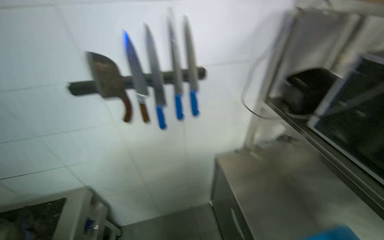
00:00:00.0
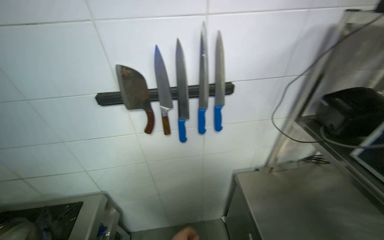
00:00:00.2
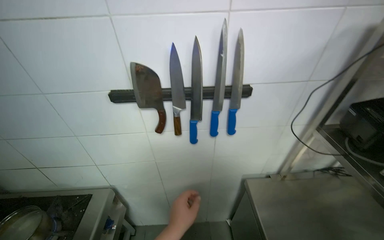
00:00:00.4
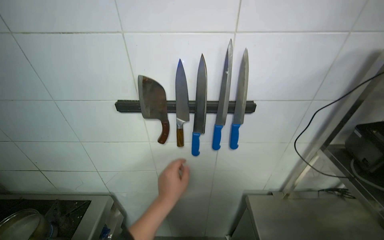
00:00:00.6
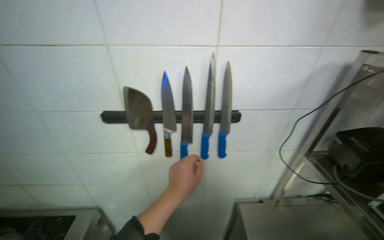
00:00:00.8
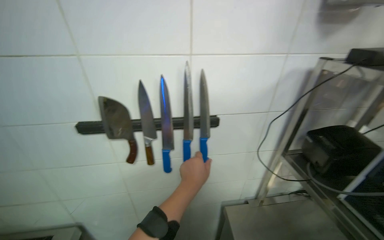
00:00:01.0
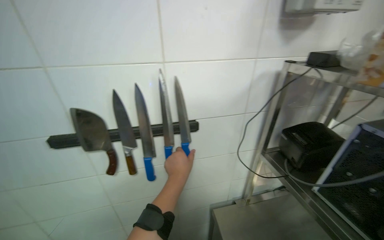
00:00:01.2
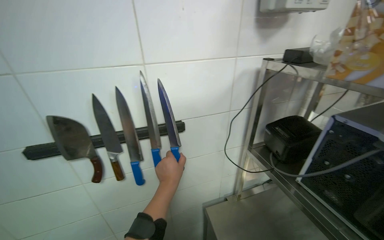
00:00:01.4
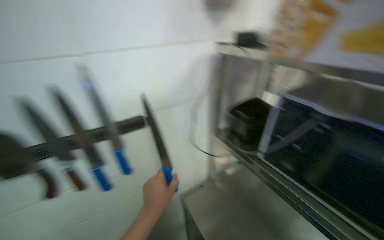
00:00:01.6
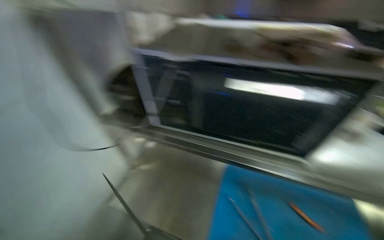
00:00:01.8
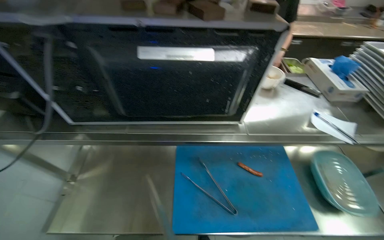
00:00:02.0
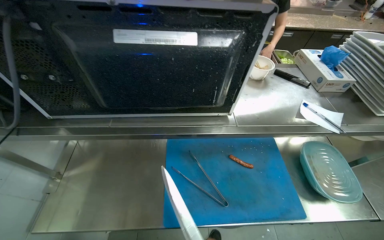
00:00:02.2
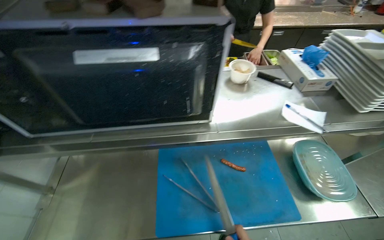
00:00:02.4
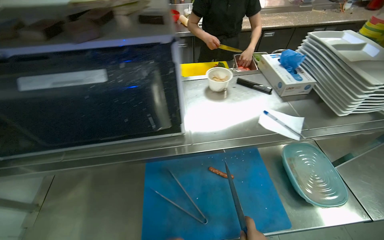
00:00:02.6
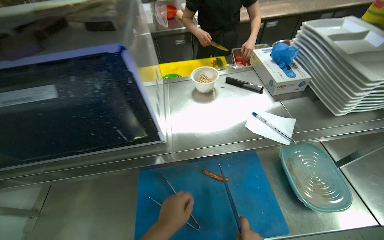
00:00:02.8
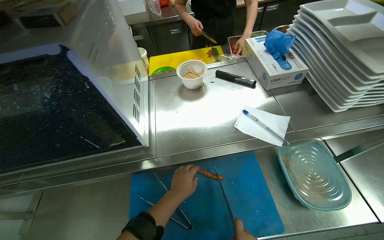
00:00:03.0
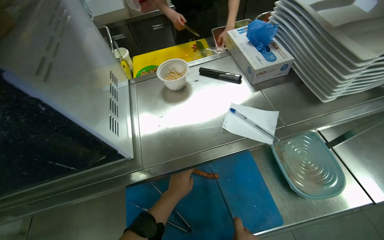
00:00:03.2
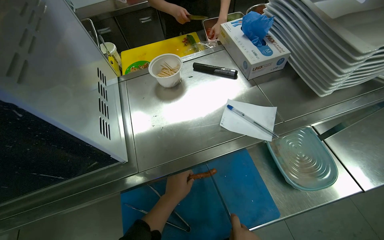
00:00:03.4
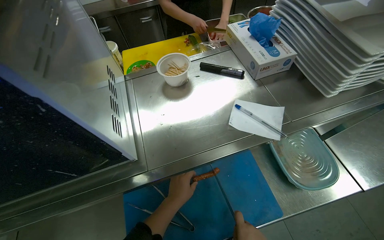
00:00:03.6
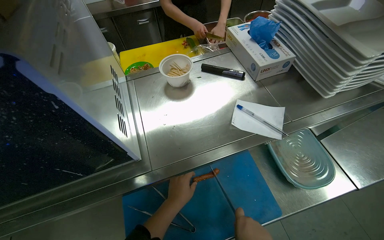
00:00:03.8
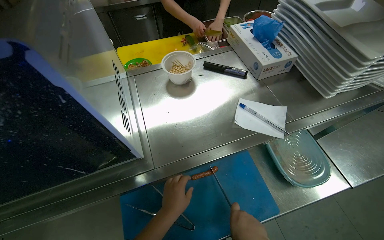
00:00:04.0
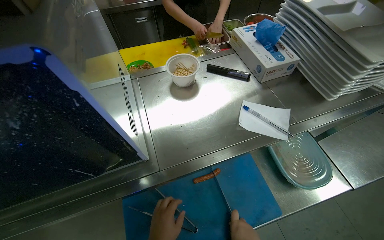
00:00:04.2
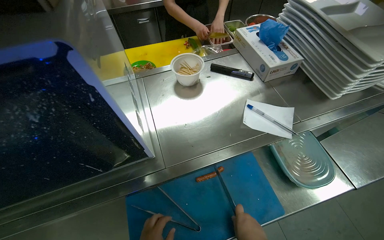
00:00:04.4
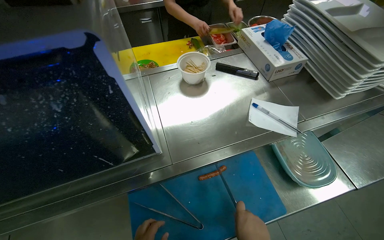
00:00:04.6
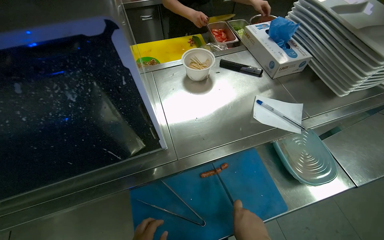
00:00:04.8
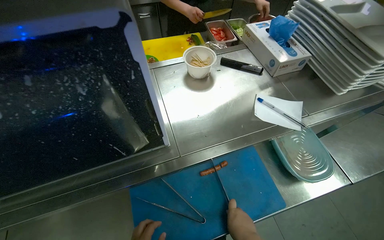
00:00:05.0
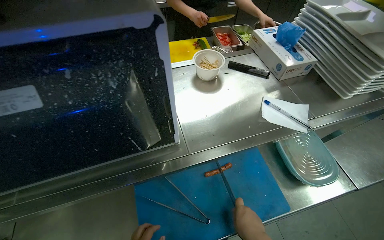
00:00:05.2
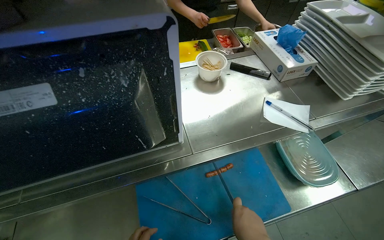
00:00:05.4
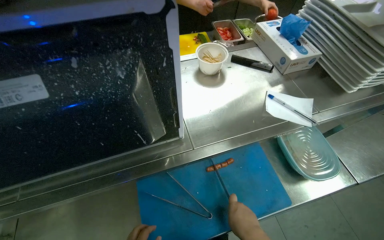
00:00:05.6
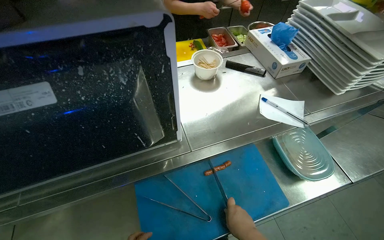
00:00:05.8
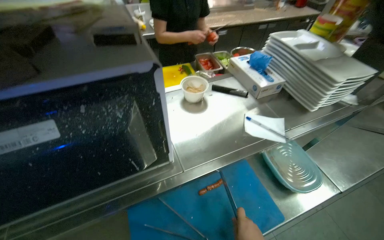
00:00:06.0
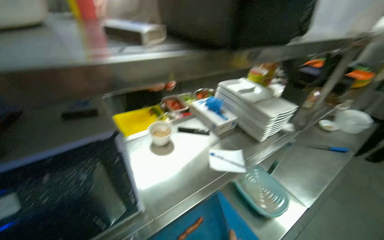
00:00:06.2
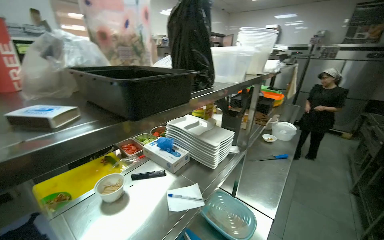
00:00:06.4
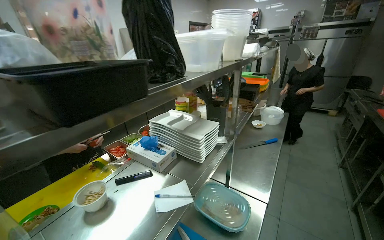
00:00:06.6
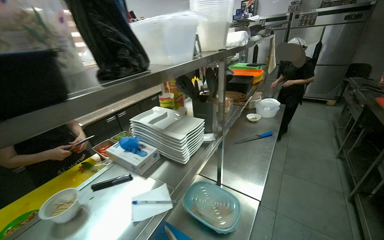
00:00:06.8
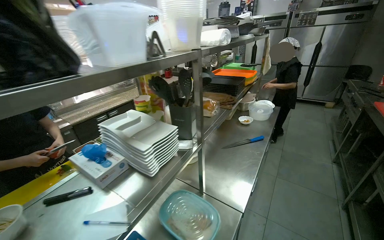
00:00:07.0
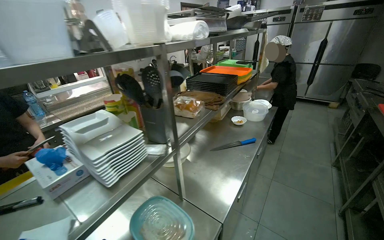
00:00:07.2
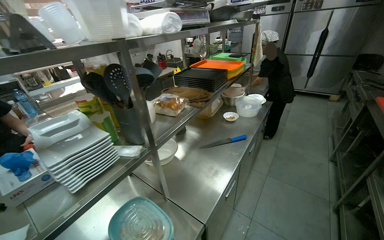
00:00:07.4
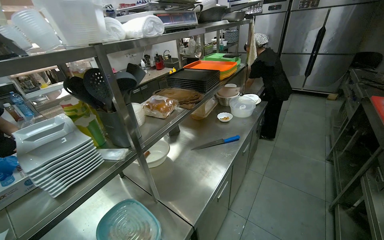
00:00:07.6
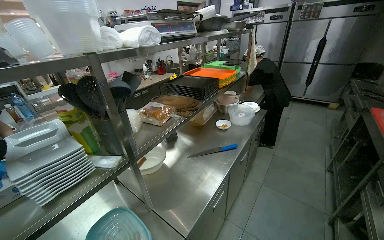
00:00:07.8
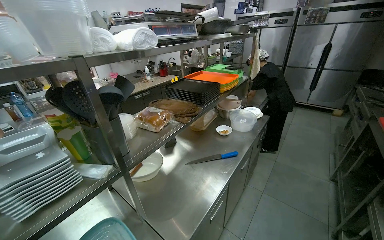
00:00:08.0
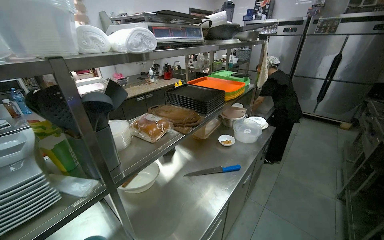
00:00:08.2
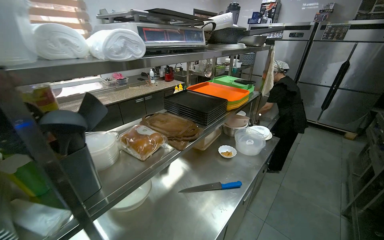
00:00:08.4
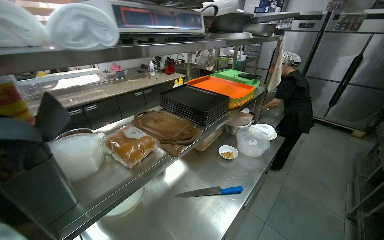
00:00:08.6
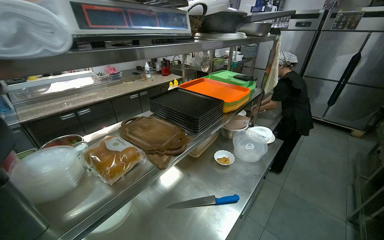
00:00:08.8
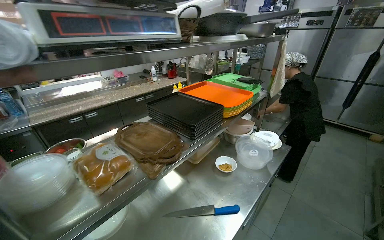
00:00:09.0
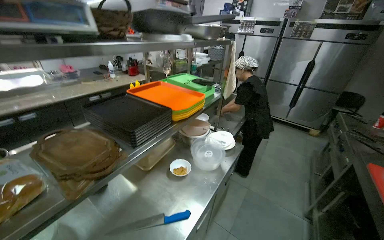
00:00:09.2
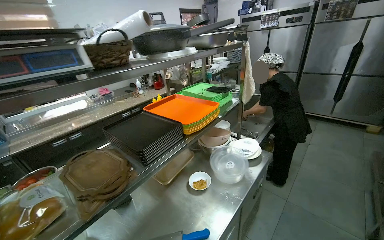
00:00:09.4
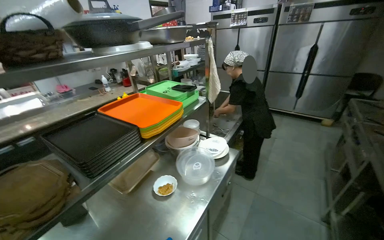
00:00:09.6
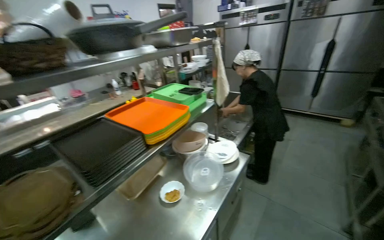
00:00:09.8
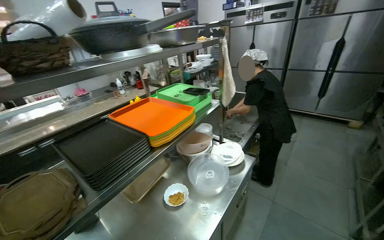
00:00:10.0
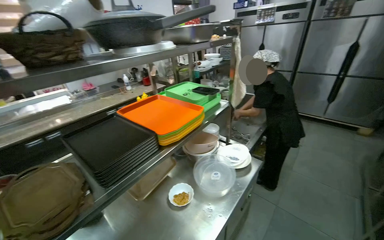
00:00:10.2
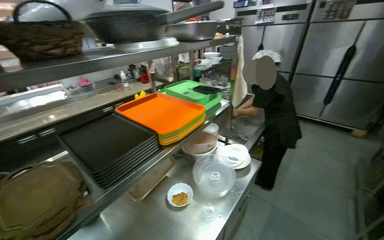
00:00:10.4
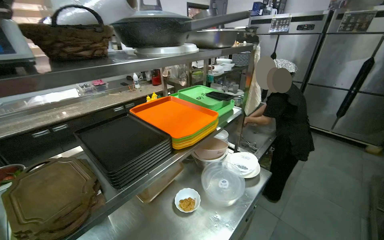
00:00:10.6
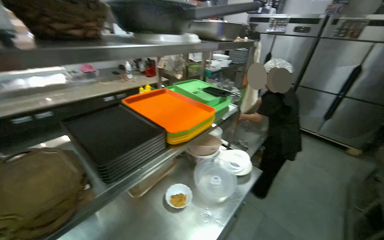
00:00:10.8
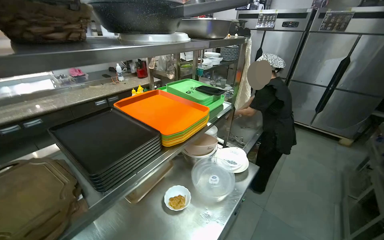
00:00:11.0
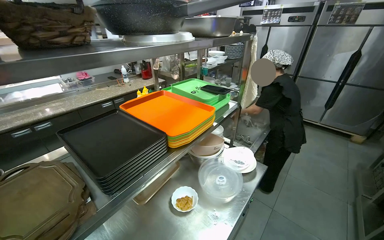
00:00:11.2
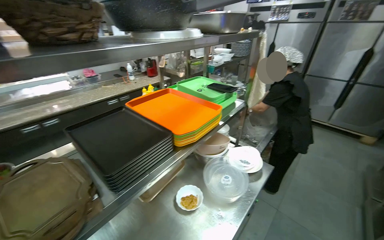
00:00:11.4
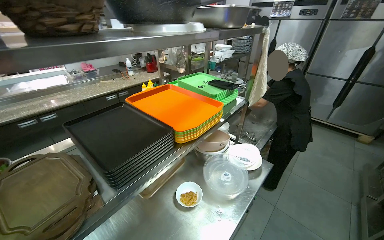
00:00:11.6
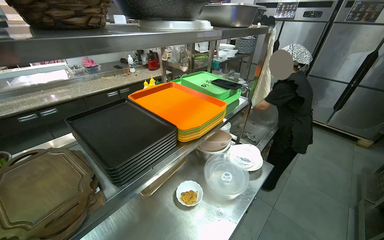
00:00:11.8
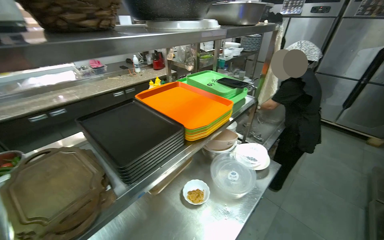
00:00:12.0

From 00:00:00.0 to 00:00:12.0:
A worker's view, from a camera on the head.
Job: cooking food.
The whole recording: Frying food and managing ingredients. The worker fries food in the deep fryer and frequently checks ingredients in the refrigerator.
From 00:00:01.6 to 00:00:03.0: The head travels about 40 cm. The head turns to the right by some 50 degrees. The view tilts some 15 degrees downward.
From 00:00:06.0 to 00:00:07.6: The camera is carried roughly 60 cm. The head rotates some 35 degrees to the right. The wearer looks some 15 degrees further upward.
From 00:00:07.6 to 00:00:09.0: The head travels approximately 50 cm.

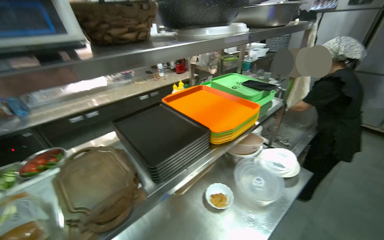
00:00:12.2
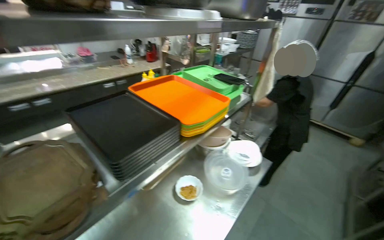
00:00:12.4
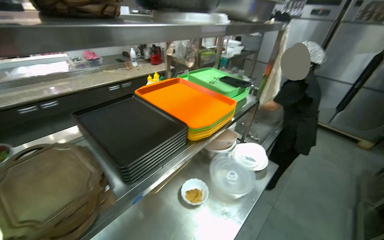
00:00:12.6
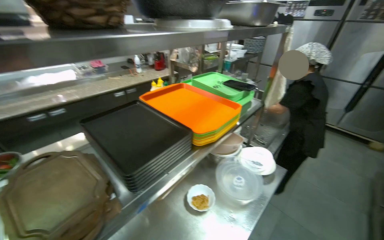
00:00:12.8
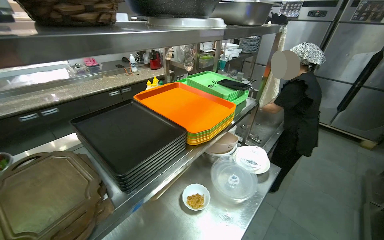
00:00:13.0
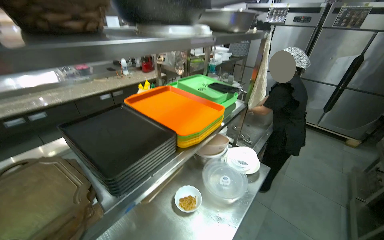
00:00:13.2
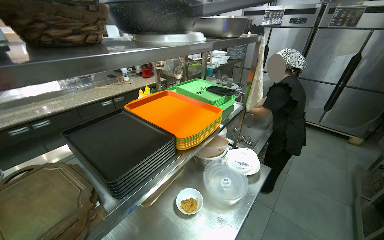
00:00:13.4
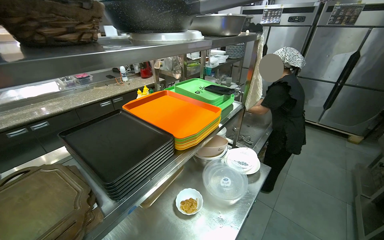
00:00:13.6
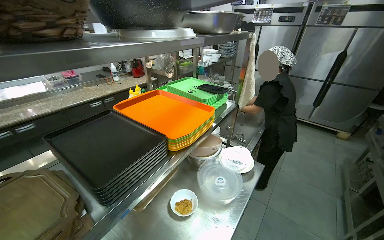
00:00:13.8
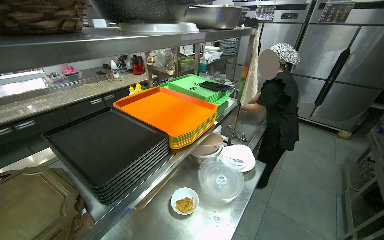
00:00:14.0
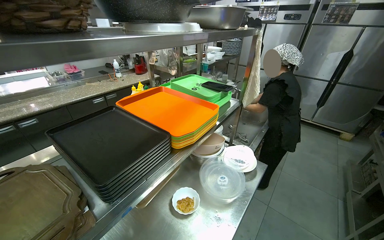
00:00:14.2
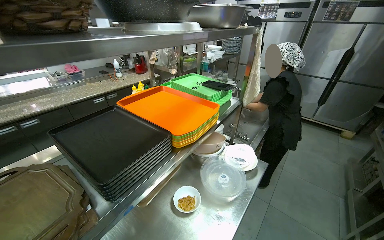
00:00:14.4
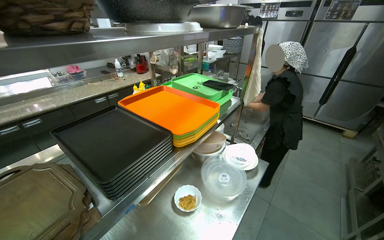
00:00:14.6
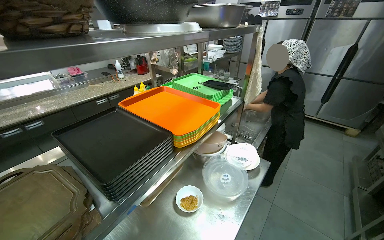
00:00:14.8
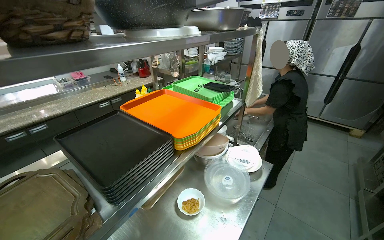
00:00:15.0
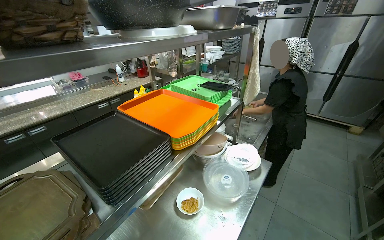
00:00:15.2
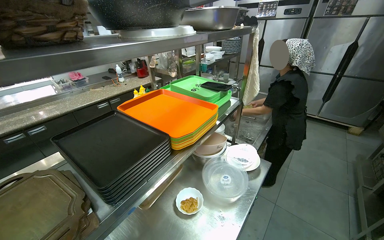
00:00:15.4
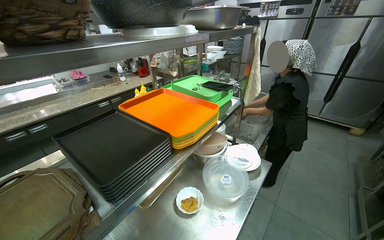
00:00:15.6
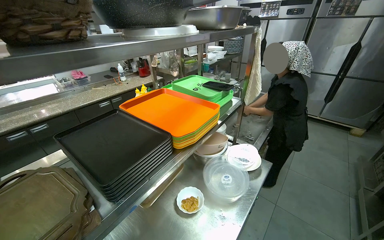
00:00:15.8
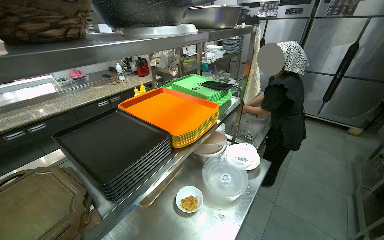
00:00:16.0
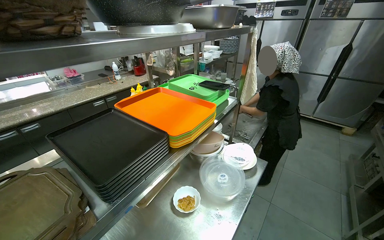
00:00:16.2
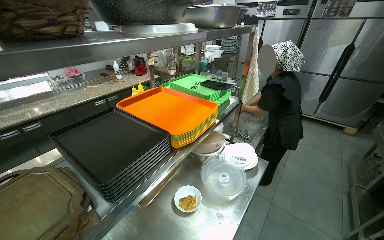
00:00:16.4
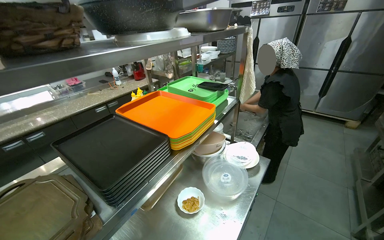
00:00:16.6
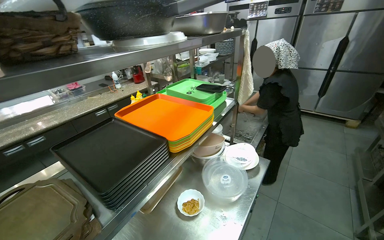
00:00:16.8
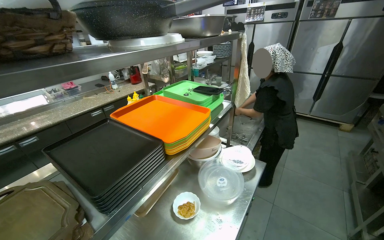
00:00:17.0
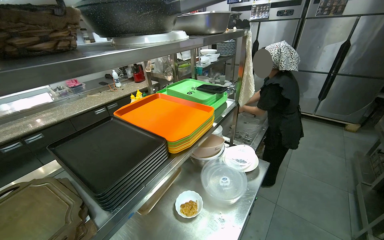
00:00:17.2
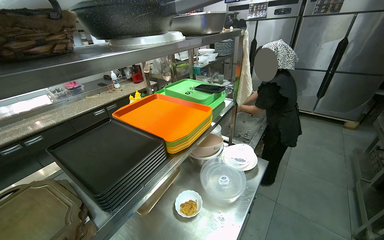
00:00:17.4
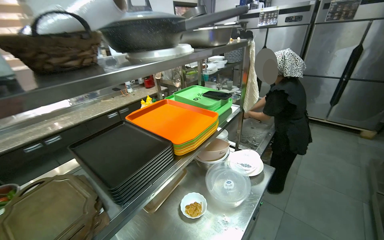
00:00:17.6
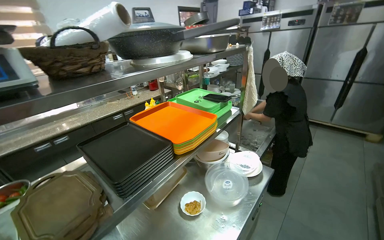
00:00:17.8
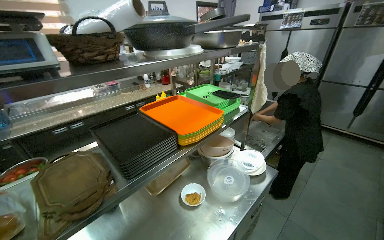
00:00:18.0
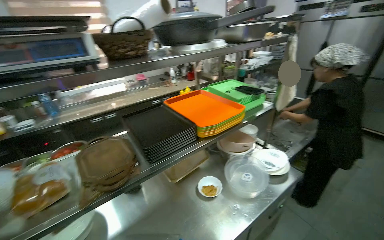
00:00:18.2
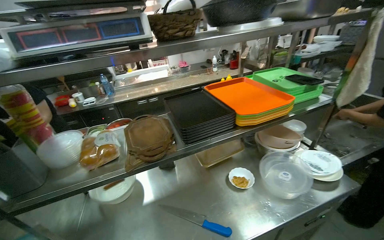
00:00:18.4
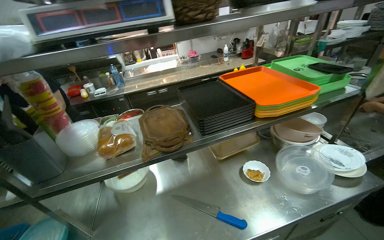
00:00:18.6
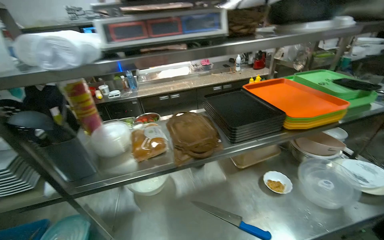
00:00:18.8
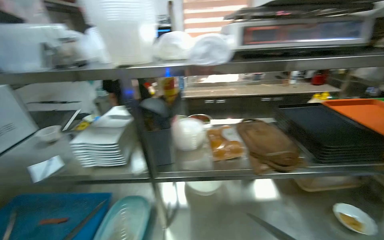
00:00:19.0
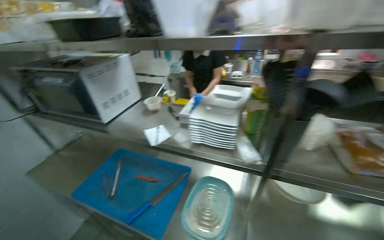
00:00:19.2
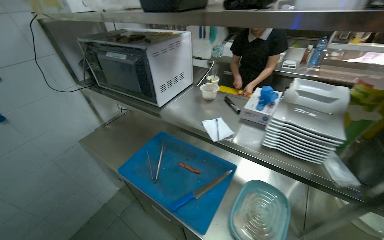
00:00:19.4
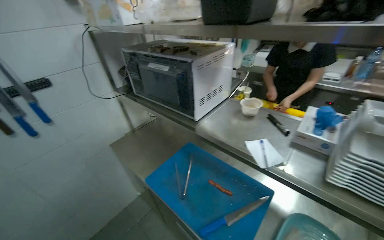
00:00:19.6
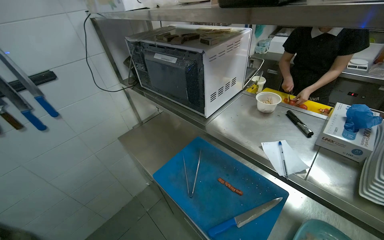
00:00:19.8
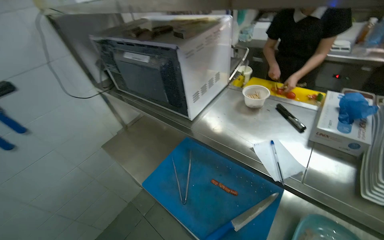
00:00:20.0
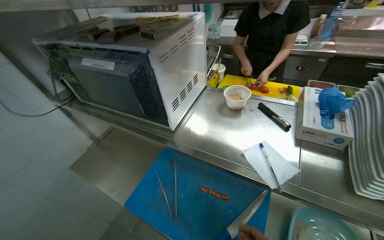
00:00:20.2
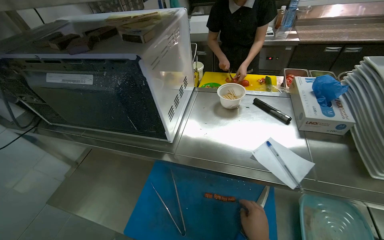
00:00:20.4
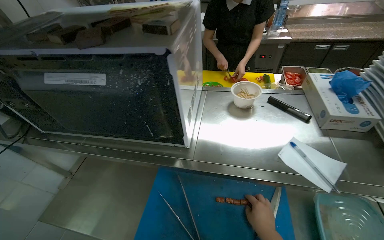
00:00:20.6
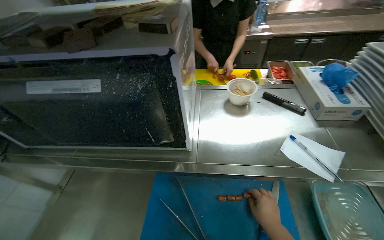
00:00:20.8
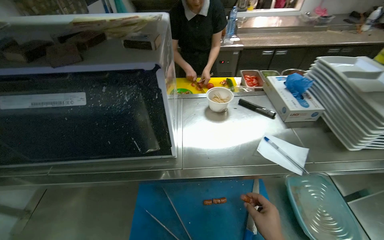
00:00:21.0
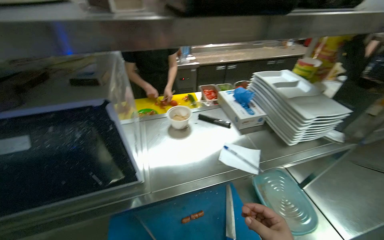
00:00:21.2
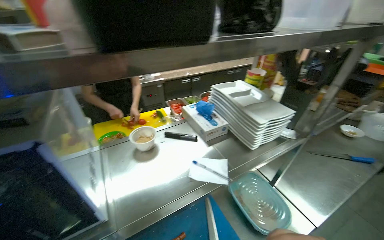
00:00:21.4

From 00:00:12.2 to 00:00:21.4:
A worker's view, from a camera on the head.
Job: cooking food.
The whole recording: Frying food and managing ingredients. The worker fries food in the deep fryer and frequently checks ingredients in the refrigerator.
From 00:00:16.8 to 00:00:18.4: The wearer looks roughly 35 degrees further to the left.
From 00:00:18.4 to 00:00:19.8: The wearer moves approximately 1 m. The wearer looks about 65 degrees further to the left. The view tips downward by roughly 10 degrees.
From 00:00:19.8 to 00:00:21.4: The wearer's head swings approximately 75 degrees to the right.
